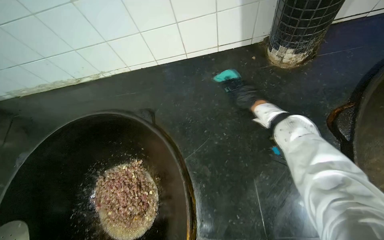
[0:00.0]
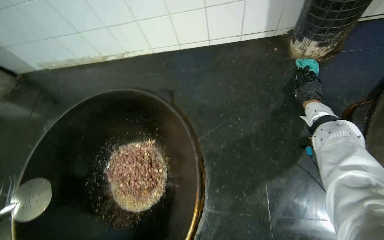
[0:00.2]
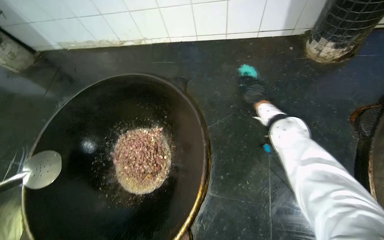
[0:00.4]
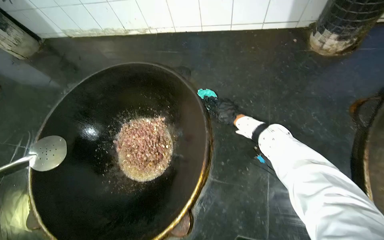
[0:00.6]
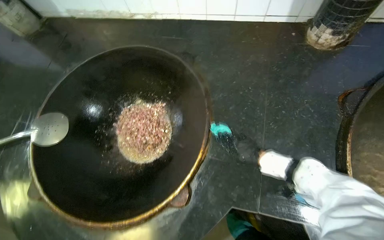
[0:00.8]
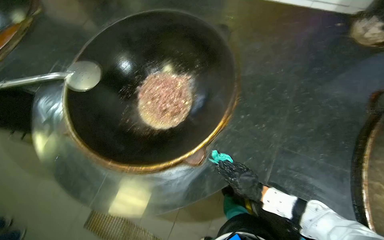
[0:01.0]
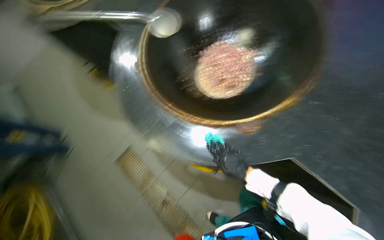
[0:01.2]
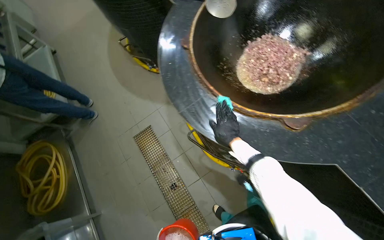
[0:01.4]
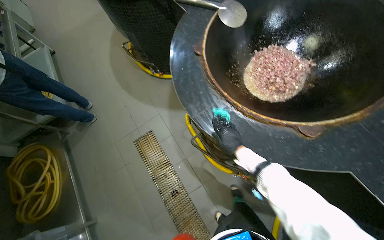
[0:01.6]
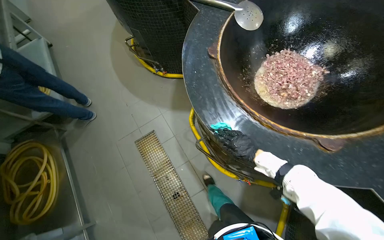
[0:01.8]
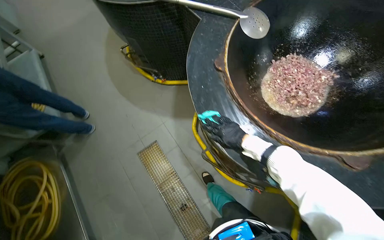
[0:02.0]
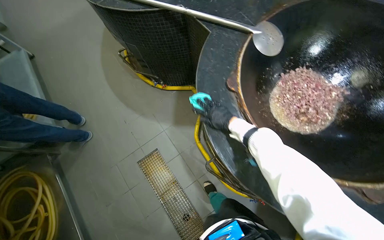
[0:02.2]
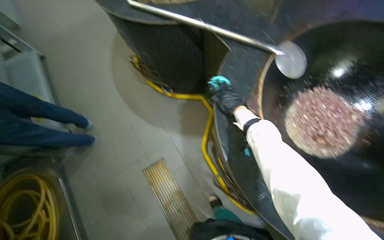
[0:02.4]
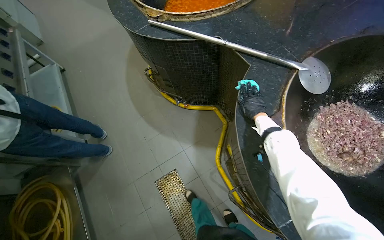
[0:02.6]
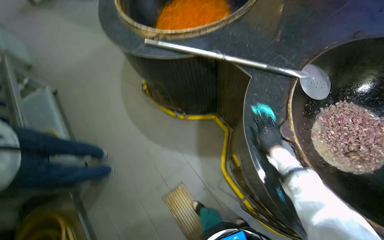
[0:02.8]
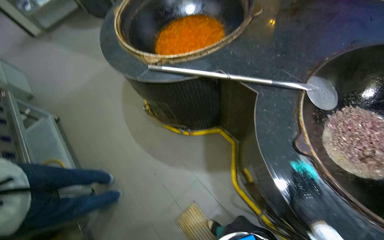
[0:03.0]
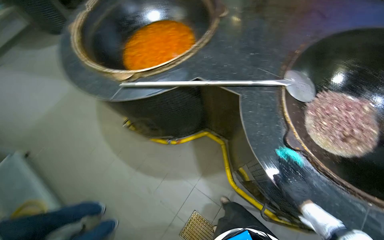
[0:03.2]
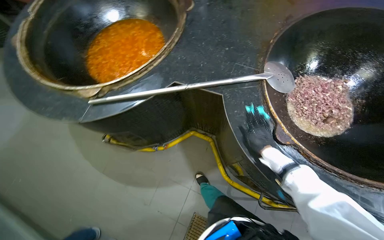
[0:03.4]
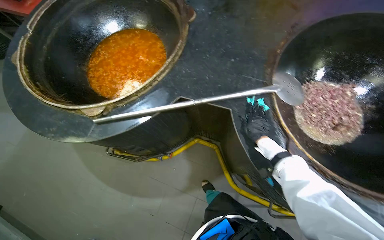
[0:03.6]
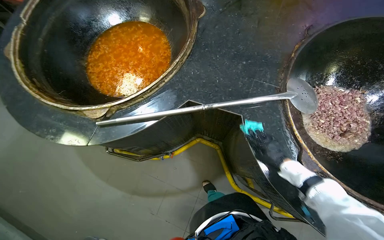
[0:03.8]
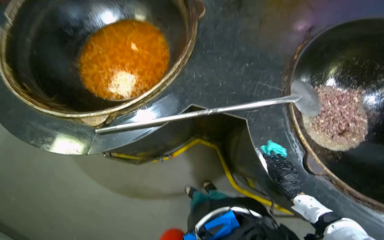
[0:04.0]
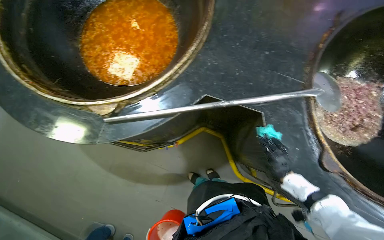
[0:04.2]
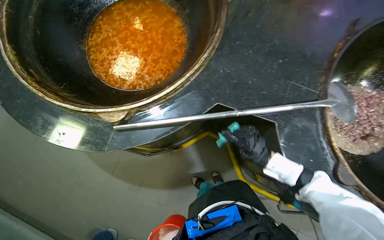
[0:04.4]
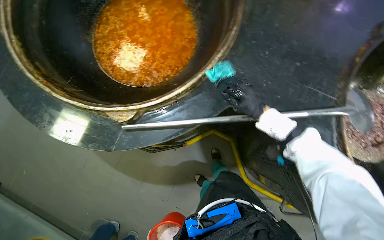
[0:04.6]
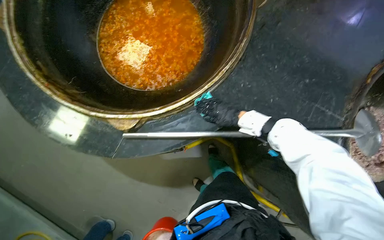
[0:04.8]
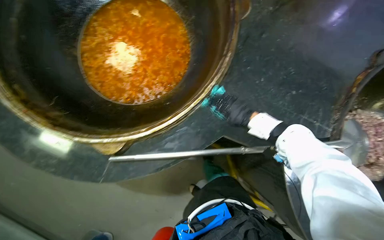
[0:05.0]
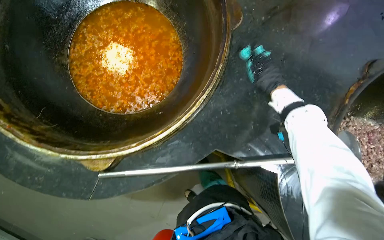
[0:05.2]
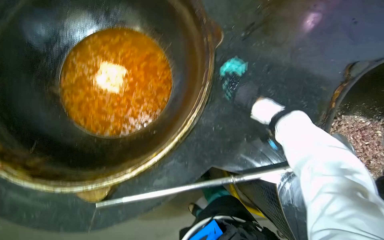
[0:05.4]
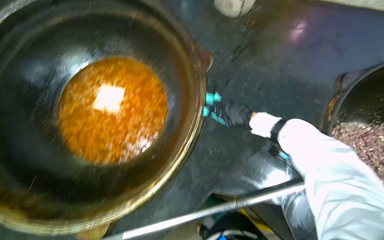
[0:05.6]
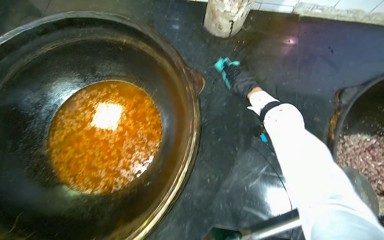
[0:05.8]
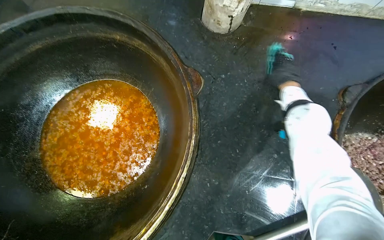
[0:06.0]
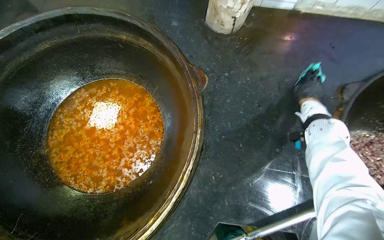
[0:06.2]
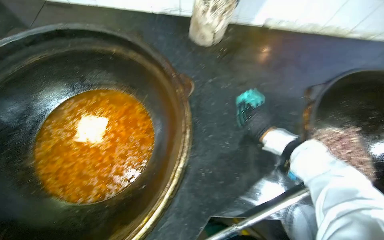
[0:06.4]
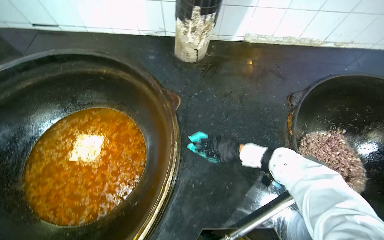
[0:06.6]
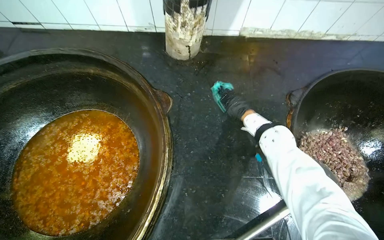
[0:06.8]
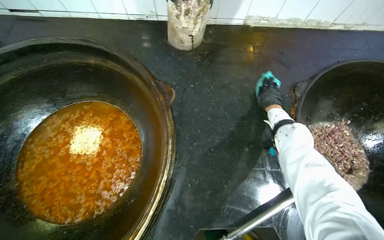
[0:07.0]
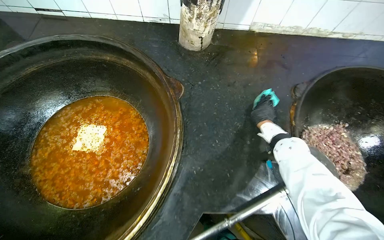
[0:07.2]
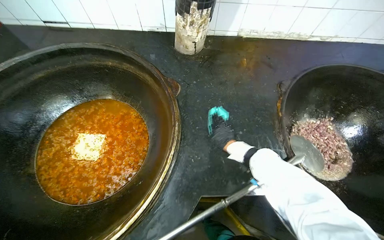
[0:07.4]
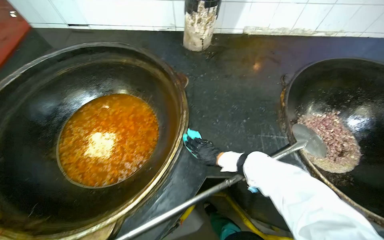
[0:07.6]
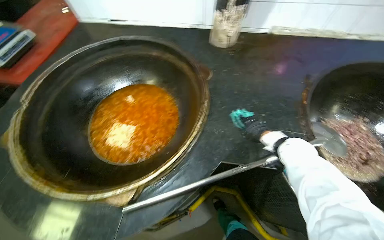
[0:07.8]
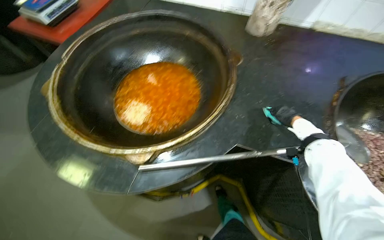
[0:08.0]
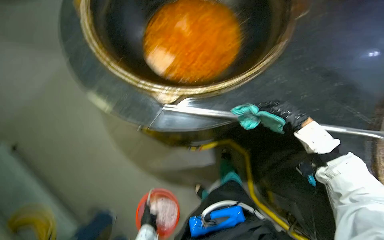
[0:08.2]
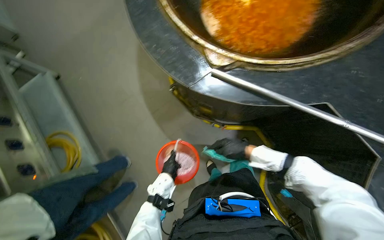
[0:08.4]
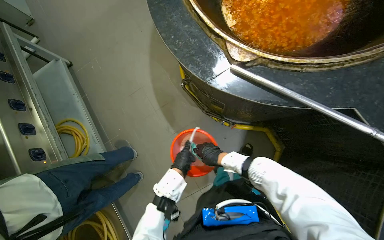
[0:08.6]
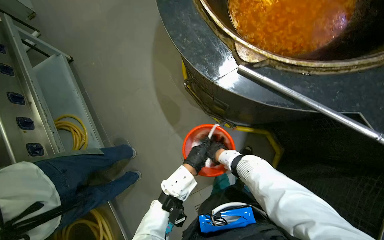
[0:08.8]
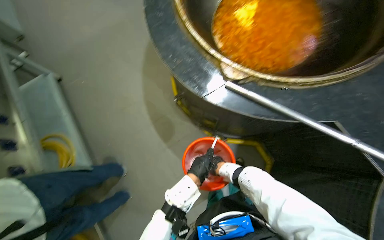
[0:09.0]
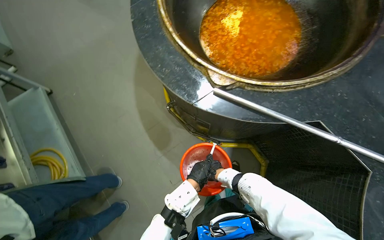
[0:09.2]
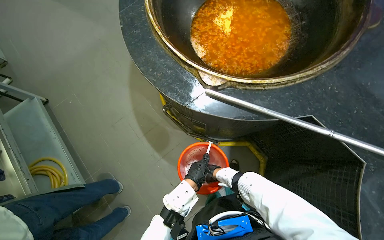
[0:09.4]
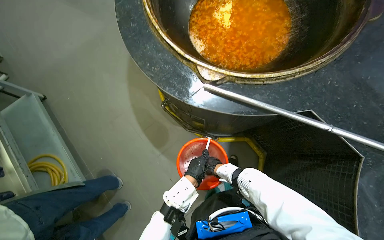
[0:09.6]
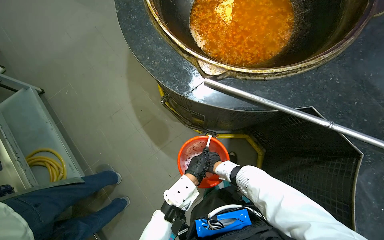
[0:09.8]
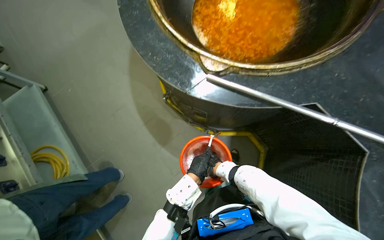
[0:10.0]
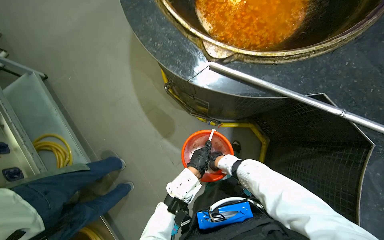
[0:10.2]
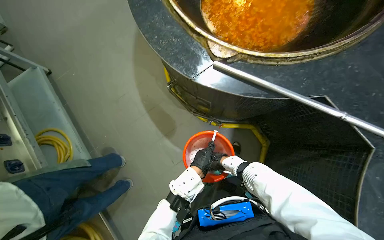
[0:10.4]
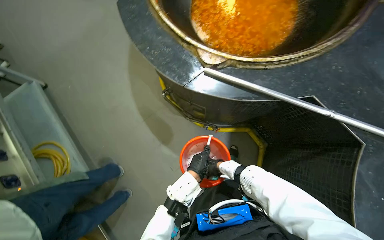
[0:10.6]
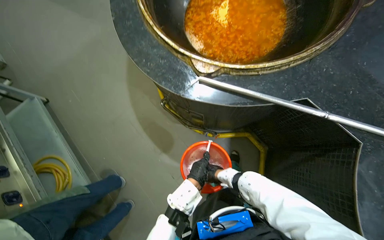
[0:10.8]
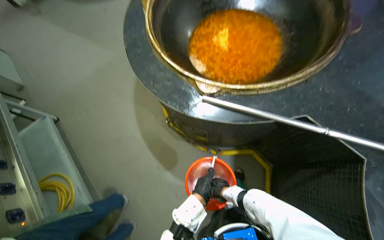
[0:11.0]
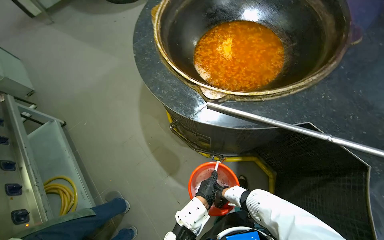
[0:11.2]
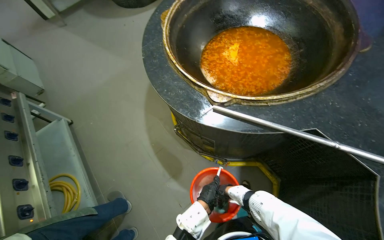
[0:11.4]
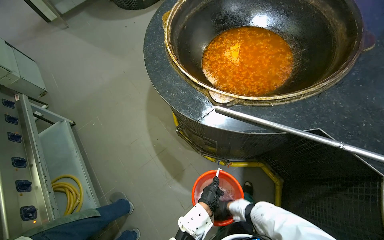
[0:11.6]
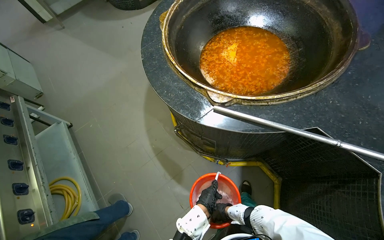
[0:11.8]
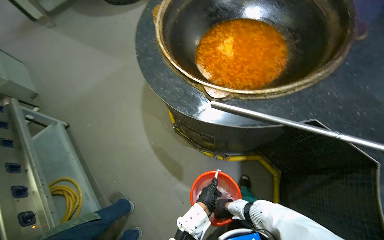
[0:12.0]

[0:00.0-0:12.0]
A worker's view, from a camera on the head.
Job: wiping surfaces.
The whole recording: Wiping cooking surface. The worker wipes the surface around large cooking pots with a cleaning cloth.
0.0 to 1.6 s: The wearer moves some 80 cm. The head turns to the left by some 65 degrees.
1.6 to 3.0 s: The camera travels some 70 cm.
3.0 to 4.4 s: The head travels roughly 50 cm. The head turns to the right by roughly 25 degrees.
4.4 to 6.0 s: The head travels approximately 40 cm.
10.4 to 12.0 s: The view tips upward by roughly 15 degrees.

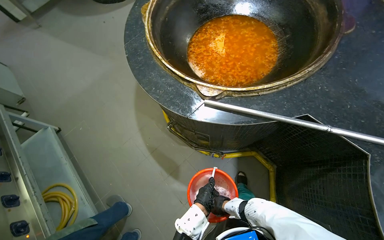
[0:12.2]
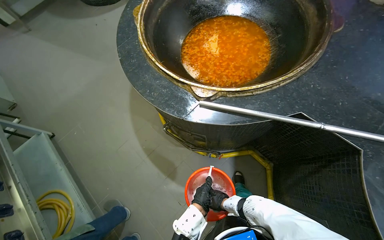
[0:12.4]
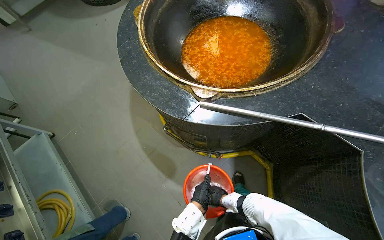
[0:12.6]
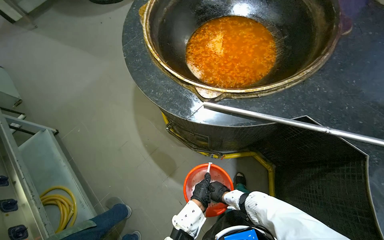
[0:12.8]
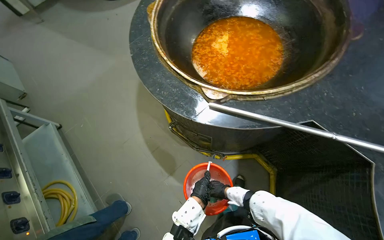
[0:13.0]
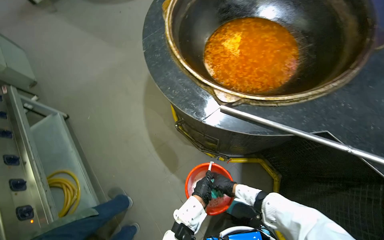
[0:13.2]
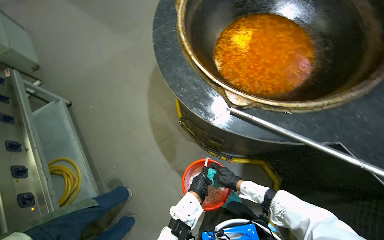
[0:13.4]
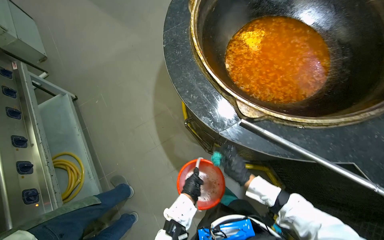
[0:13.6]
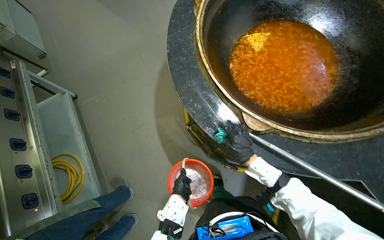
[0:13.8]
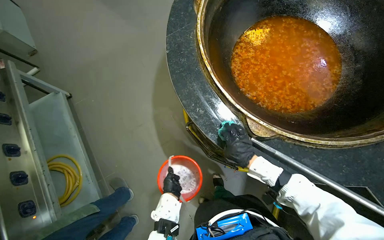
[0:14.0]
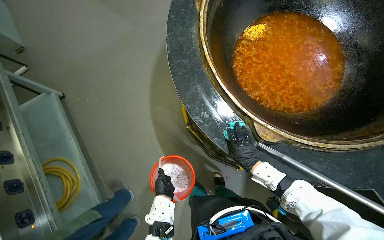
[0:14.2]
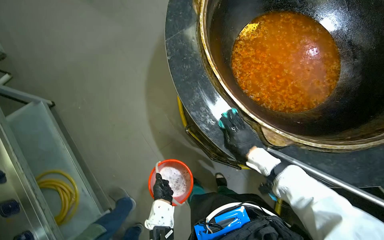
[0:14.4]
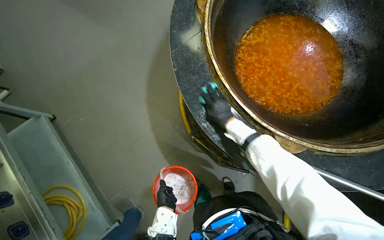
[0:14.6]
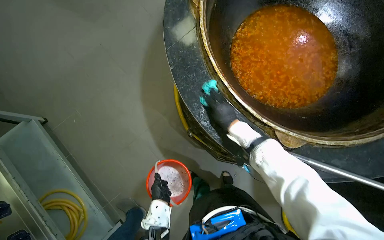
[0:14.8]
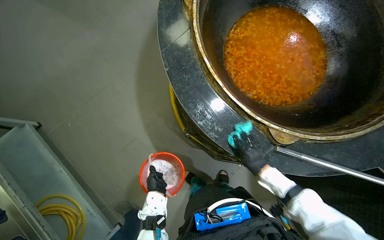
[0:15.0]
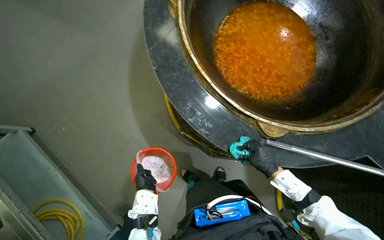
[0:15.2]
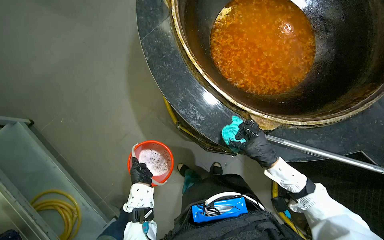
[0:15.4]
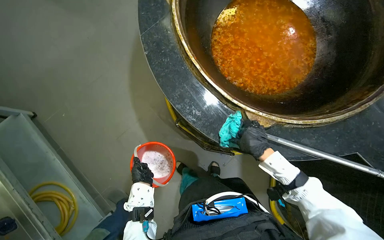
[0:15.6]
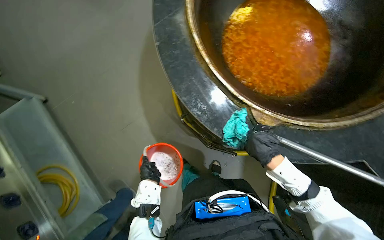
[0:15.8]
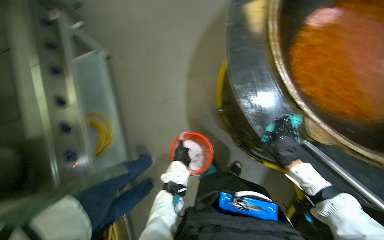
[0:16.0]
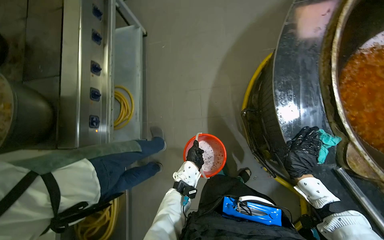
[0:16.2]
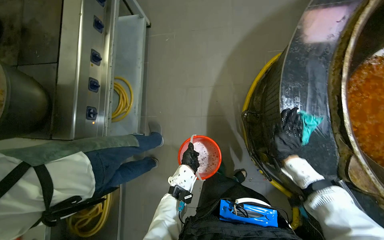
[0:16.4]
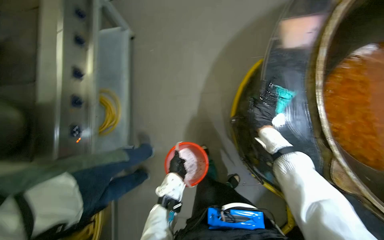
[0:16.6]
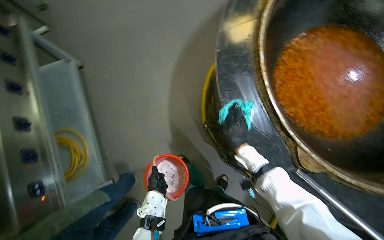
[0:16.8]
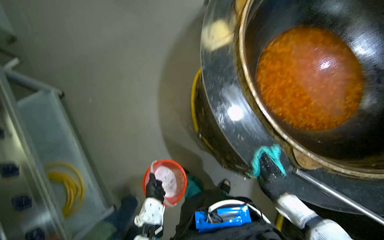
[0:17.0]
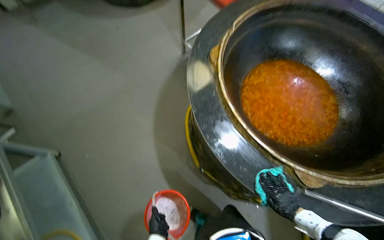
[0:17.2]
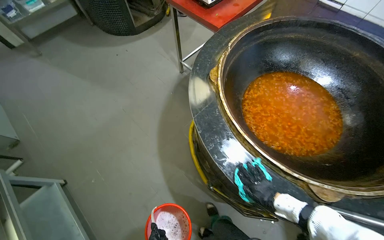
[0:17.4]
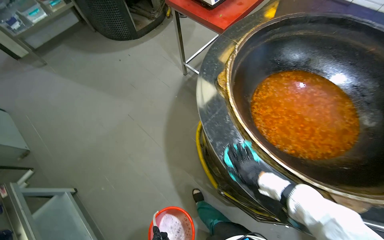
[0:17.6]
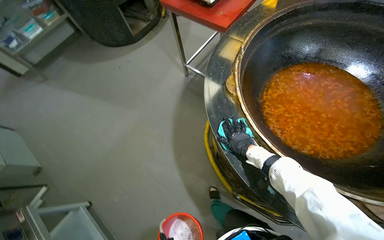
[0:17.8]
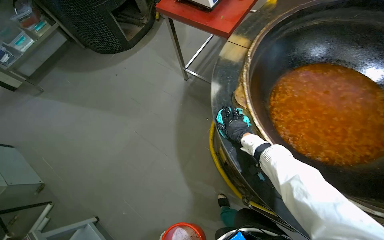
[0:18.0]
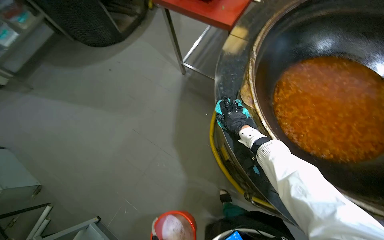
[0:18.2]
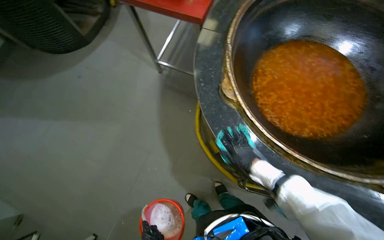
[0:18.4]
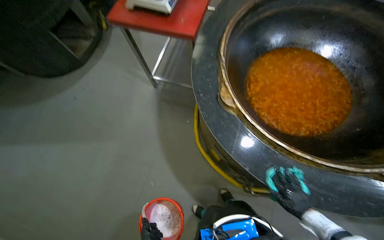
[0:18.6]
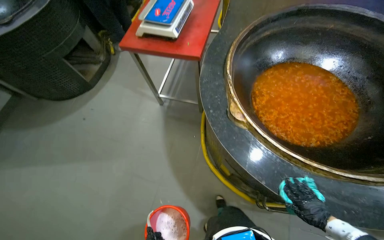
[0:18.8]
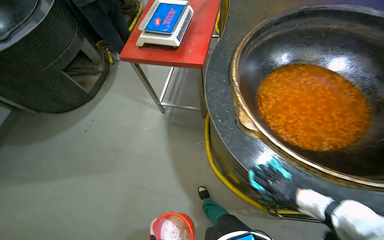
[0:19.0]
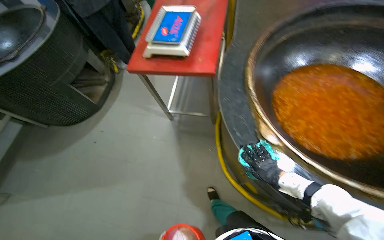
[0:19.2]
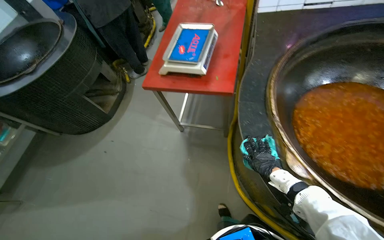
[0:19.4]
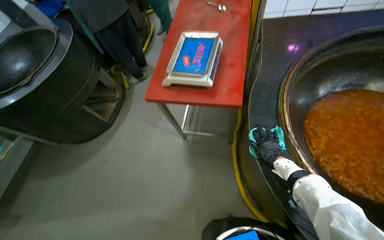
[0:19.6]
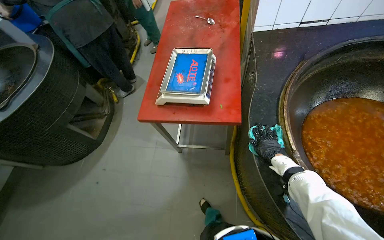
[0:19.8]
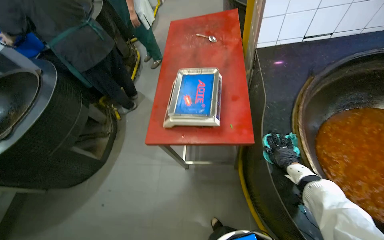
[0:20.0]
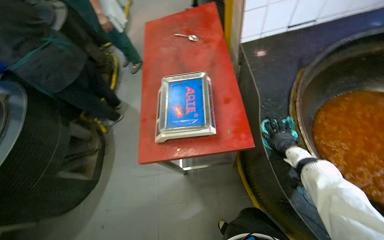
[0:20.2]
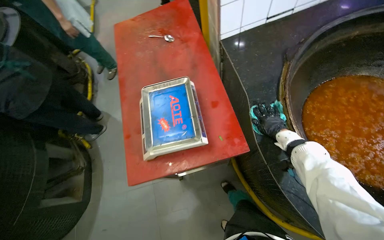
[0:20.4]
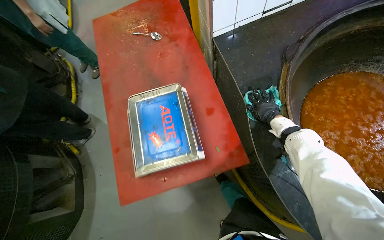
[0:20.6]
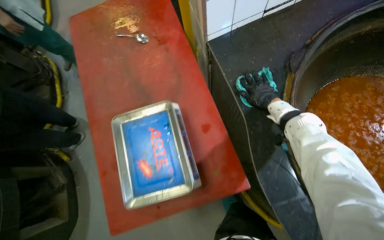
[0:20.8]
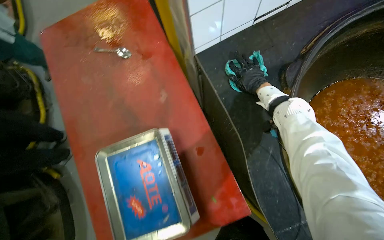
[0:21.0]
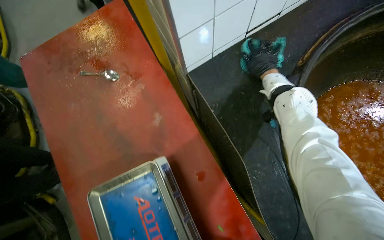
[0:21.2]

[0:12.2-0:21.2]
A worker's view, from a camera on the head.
Job: wiping surfaces.
The whole recording: Wiping cooking surface. The worker wipes the surface around large cooking pots with a cleaning cloth.
12.2 to 13.8 s: The right hand is displaced up the picture by roughly 40 cm.
13.8 to 15.2 s: The left hand heads to the left and farther from the camera, covering approximately 30 cm; the right hand moves some 25 cm up the picture and comes back.
15.2 to 16.6 s: The scene turns some 30 degrees clockwise in the picture. The right hand heads up the picture and farther from the camera, covering roughly 25 cm, and reaches roughly 5 cm to the right, then returns.
16.6 to 18.2 s: The camera travels about 60 cm. The head turns to the right by about 55 degrees. The camera pitches upward, by some 15 degrees.
18.2 to 19.8 s: The wearer moves some 50 cm. The view tilts roughly 10 degrees upward. The scene turns approximately 25 degrees counterclockwise in the picture.
19.8 to 21.2 s: The head travels some 70 cm. The head turns to the right by roughly 35 degrees.
